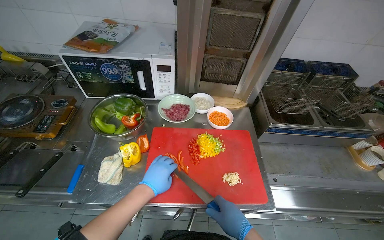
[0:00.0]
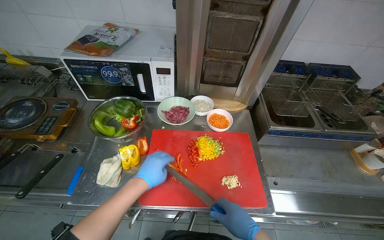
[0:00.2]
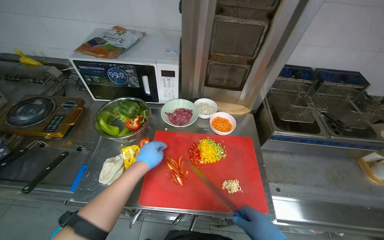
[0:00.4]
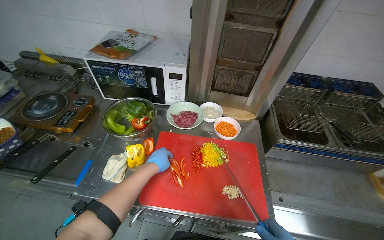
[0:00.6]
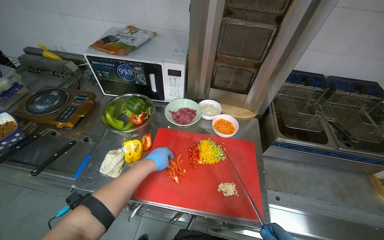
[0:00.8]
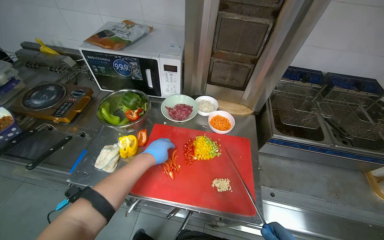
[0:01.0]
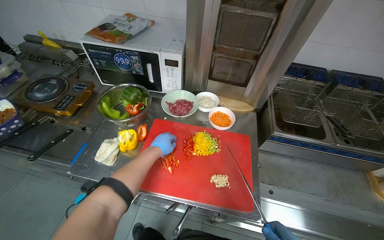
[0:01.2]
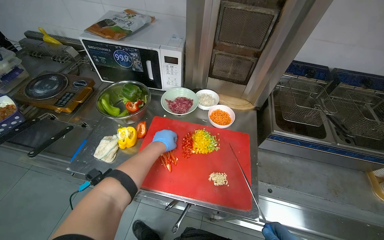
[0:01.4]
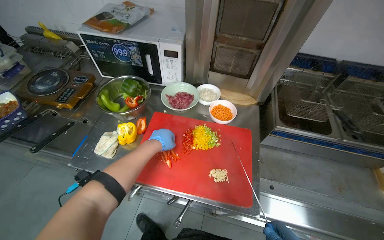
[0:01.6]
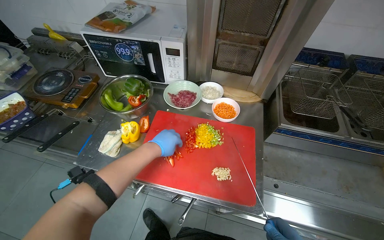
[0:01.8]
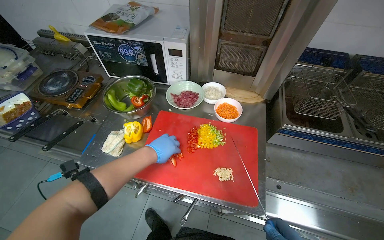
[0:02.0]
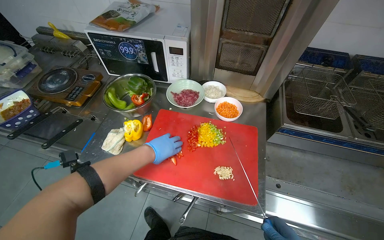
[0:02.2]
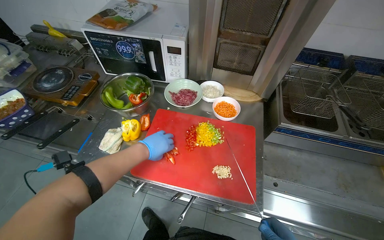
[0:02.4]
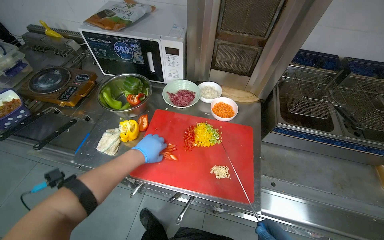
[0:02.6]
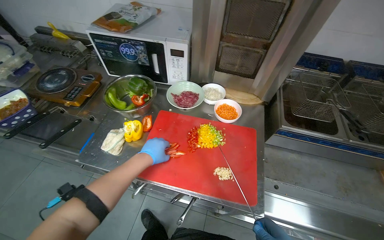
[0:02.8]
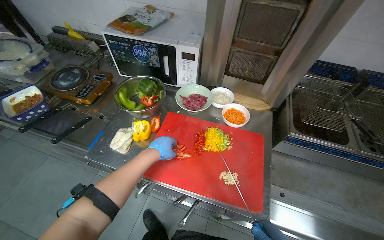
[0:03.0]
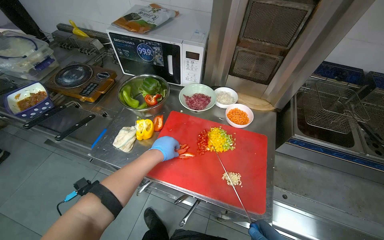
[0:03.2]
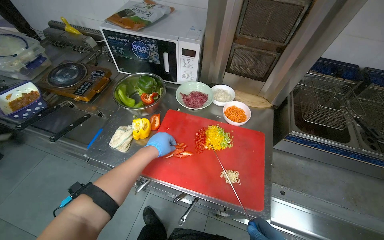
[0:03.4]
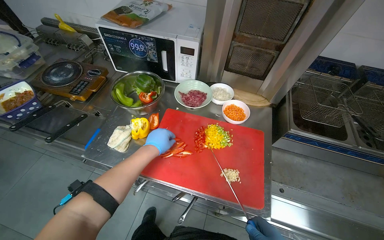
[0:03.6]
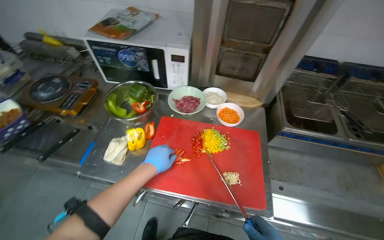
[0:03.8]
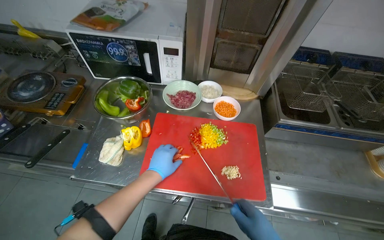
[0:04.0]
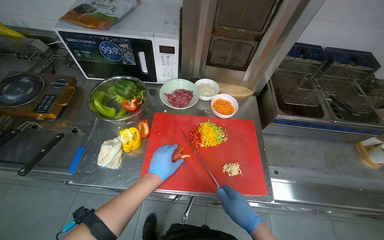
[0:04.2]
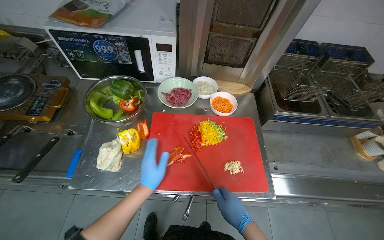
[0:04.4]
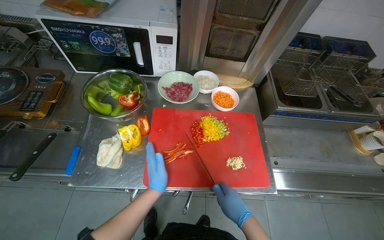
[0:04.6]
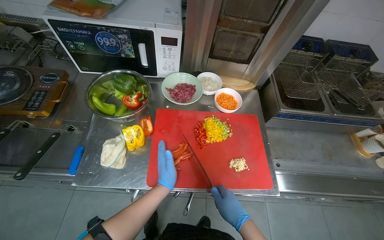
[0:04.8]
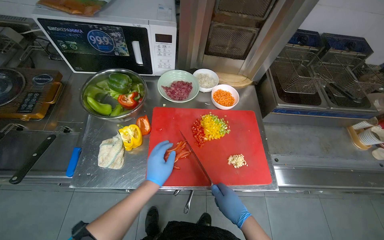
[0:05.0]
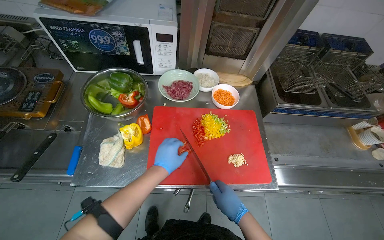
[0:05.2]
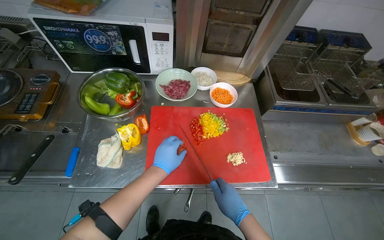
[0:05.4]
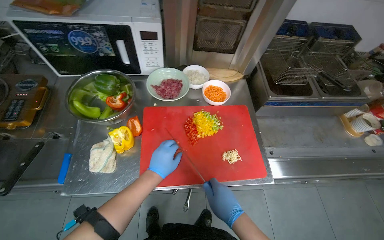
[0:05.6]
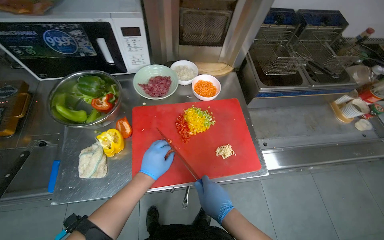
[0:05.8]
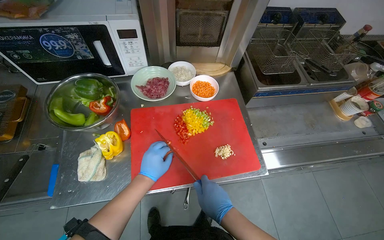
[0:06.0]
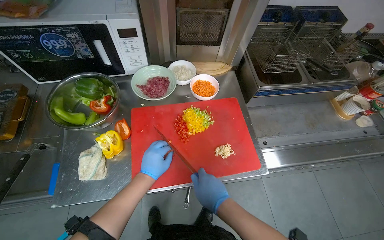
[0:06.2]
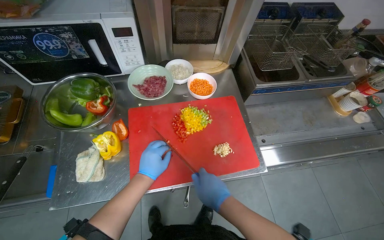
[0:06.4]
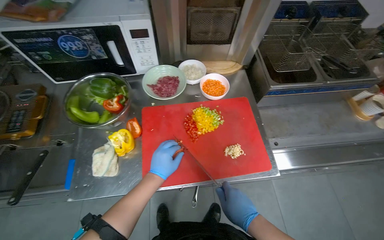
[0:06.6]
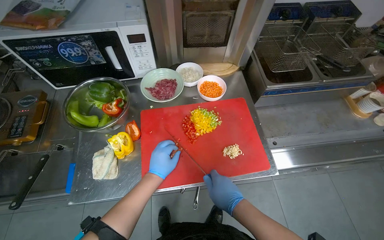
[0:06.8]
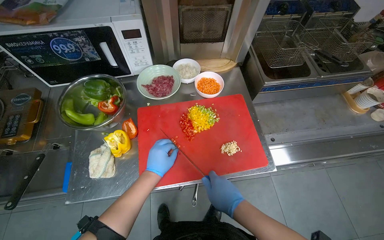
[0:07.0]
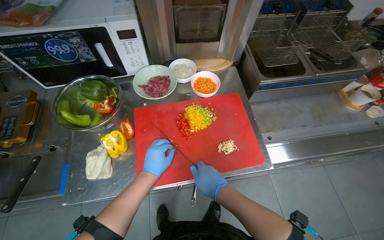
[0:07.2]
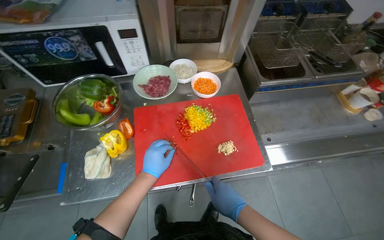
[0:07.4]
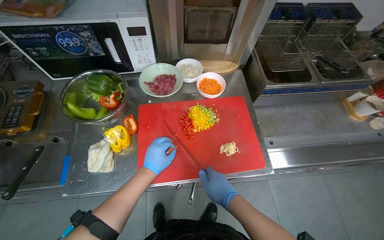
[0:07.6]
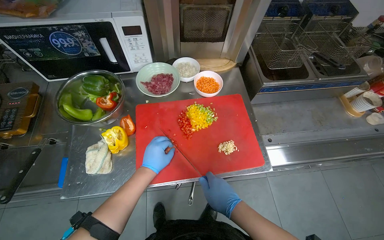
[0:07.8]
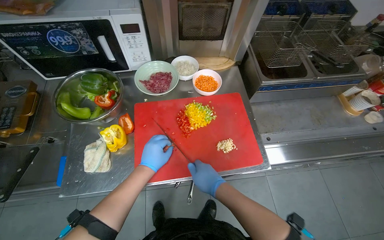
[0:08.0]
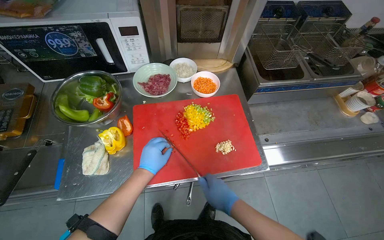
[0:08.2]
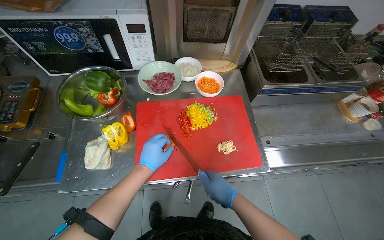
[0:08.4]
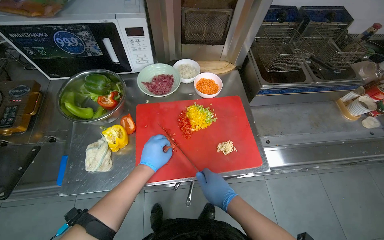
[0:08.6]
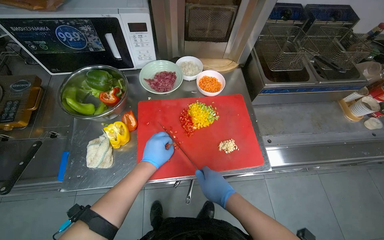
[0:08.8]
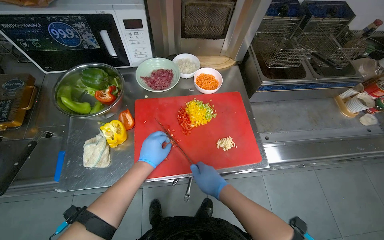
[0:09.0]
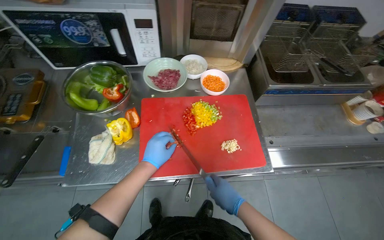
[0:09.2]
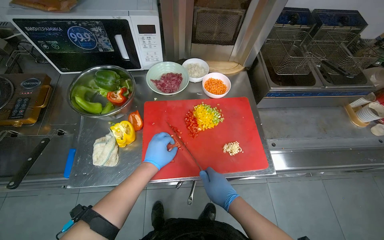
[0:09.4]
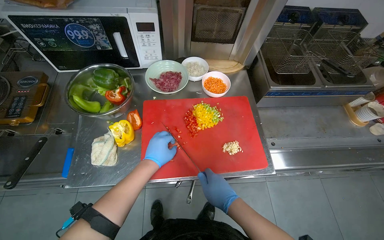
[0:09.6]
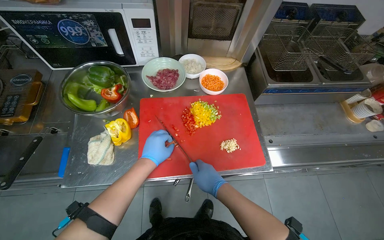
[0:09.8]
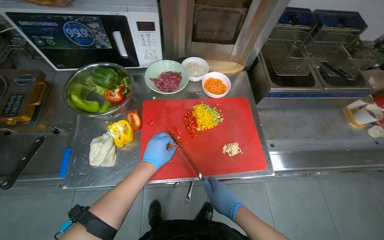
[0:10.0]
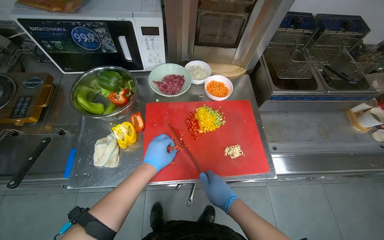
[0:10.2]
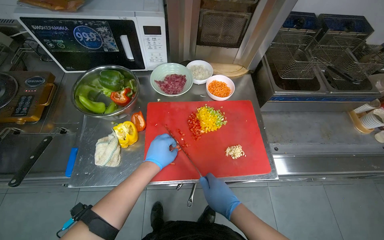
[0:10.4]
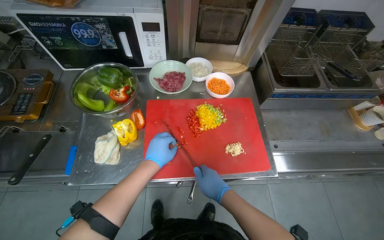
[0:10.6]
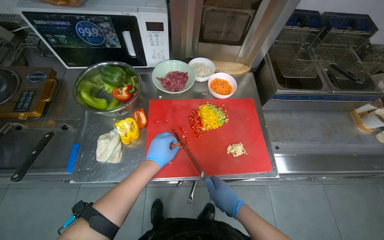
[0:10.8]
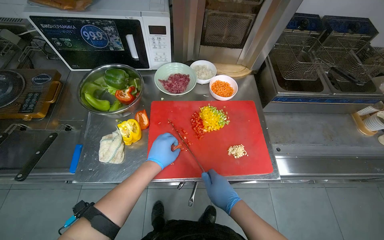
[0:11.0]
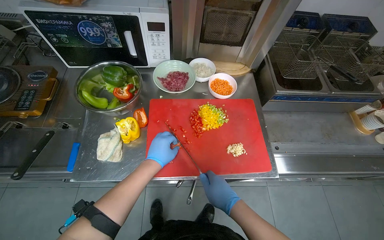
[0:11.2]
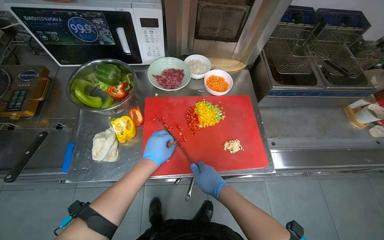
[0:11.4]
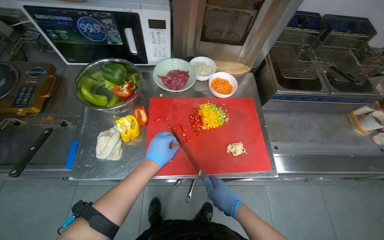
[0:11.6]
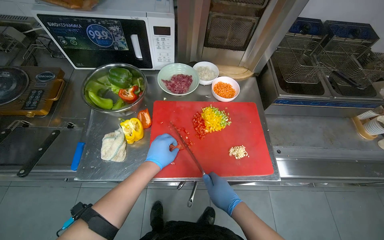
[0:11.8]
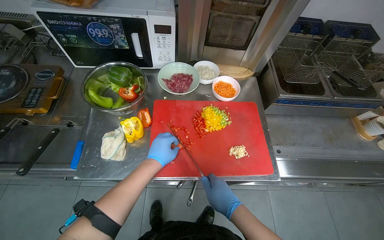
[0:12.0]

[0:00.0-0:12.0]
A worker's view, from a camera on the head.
Job: preparing food.
The whole recording: Slicing peppers on cutting board. The worker slices various colored peppers on a red cutting board.
0:03.0 to 0:04.4: The wearer looks about 15 degrees further to the right.
0:04.4 to 0:06.0: The hands stay close to where they were, moving slightly.
0:06.0 to 0:12.0: The hands stay close to where they were, moving slightly.

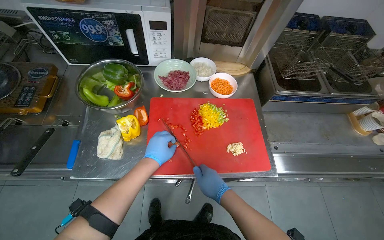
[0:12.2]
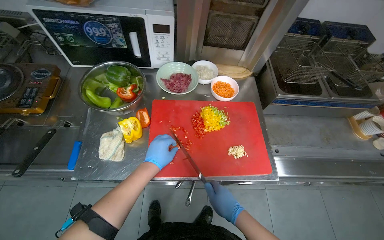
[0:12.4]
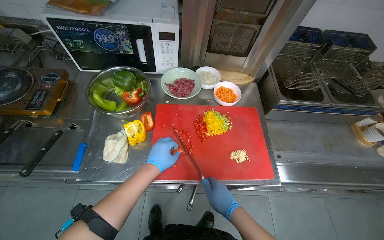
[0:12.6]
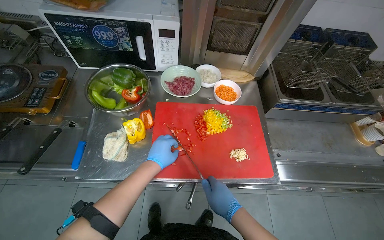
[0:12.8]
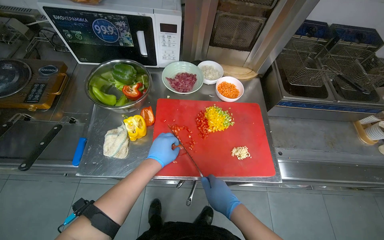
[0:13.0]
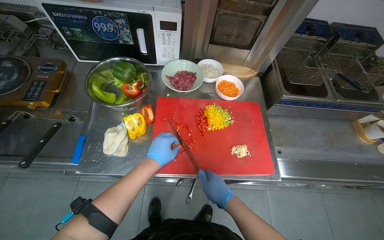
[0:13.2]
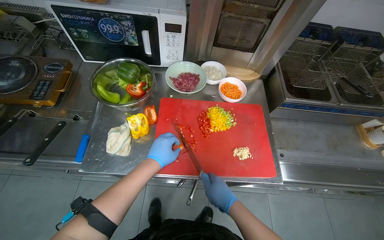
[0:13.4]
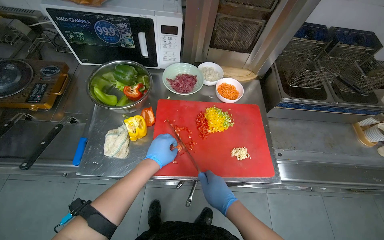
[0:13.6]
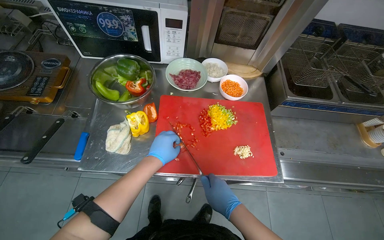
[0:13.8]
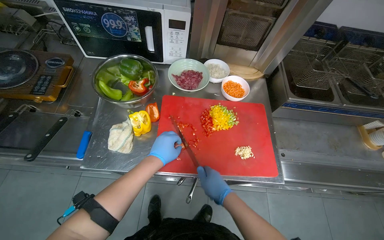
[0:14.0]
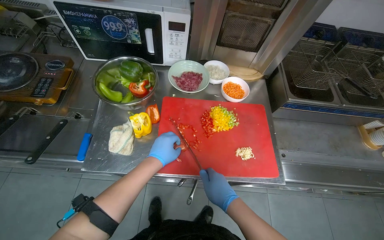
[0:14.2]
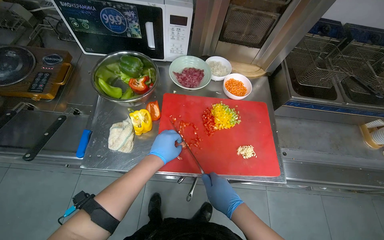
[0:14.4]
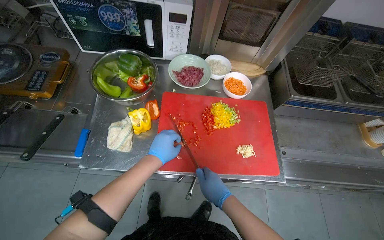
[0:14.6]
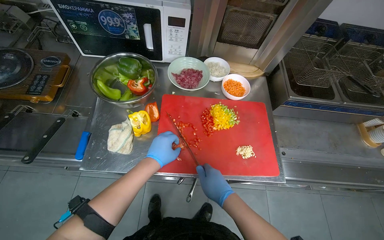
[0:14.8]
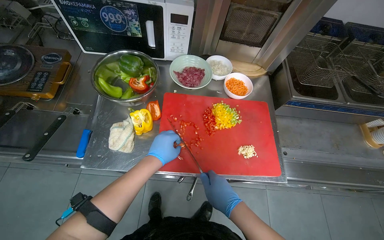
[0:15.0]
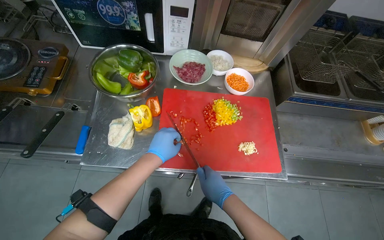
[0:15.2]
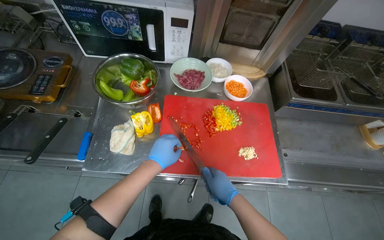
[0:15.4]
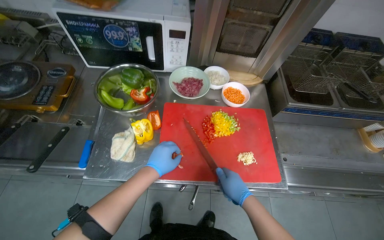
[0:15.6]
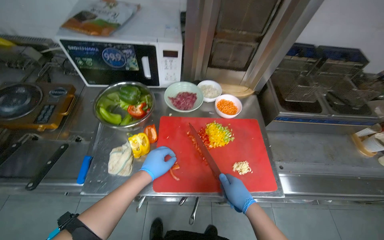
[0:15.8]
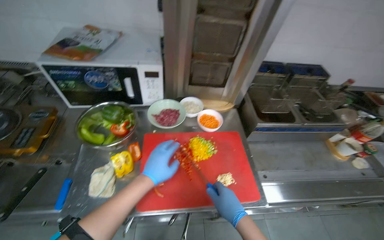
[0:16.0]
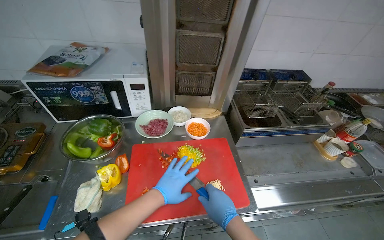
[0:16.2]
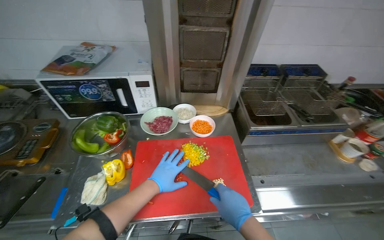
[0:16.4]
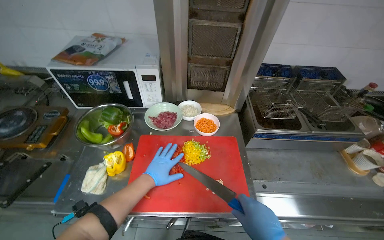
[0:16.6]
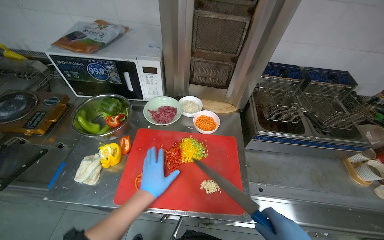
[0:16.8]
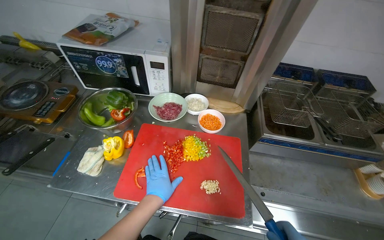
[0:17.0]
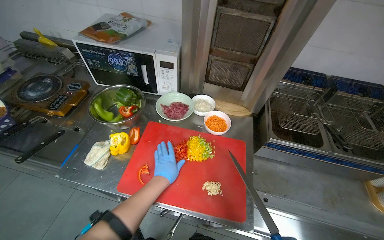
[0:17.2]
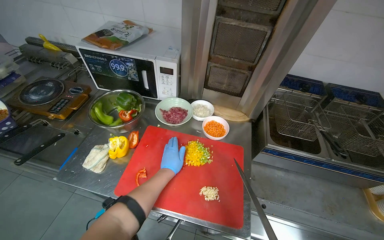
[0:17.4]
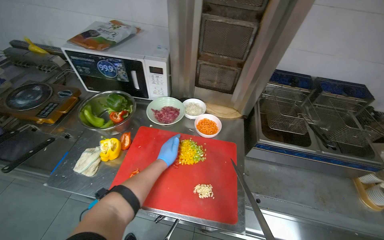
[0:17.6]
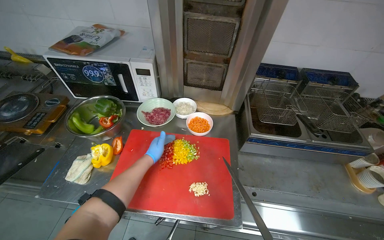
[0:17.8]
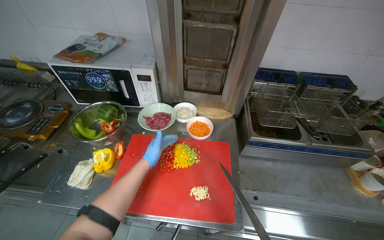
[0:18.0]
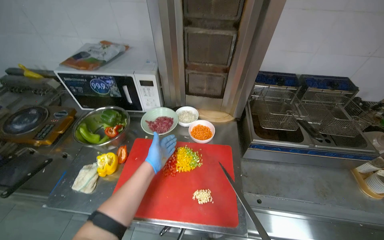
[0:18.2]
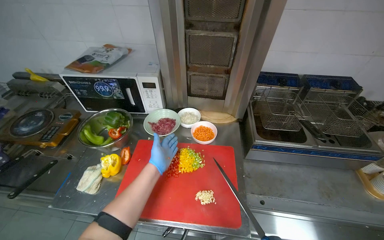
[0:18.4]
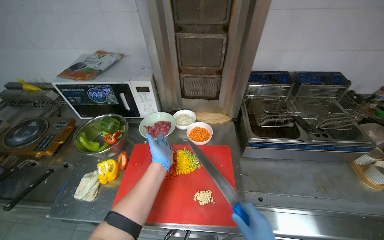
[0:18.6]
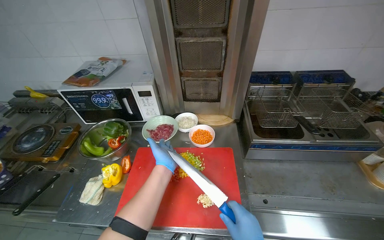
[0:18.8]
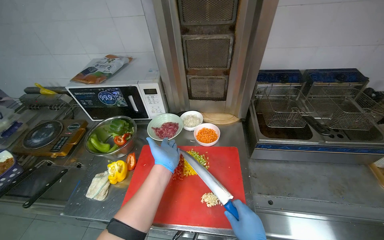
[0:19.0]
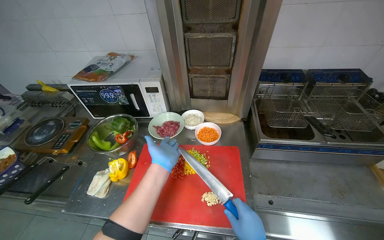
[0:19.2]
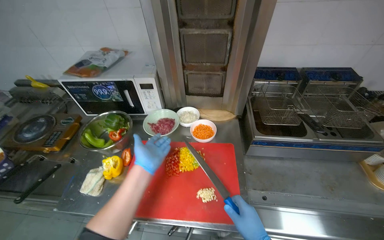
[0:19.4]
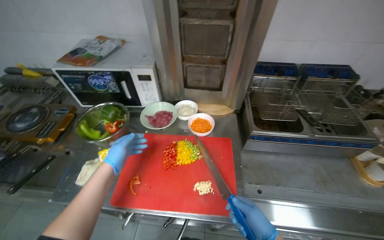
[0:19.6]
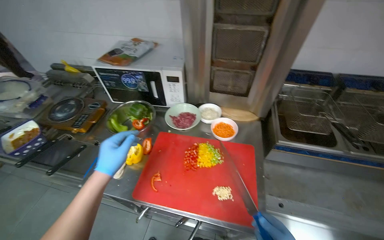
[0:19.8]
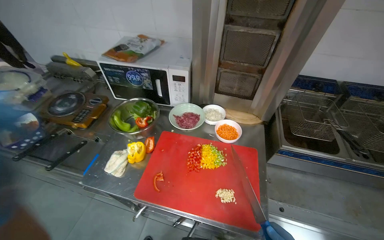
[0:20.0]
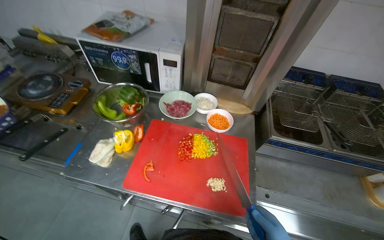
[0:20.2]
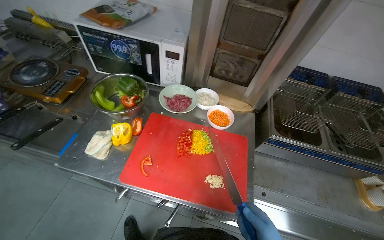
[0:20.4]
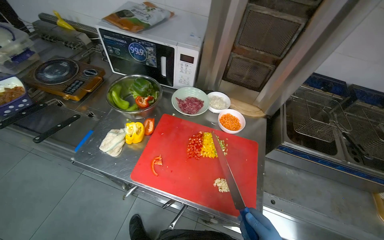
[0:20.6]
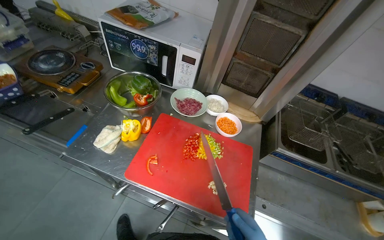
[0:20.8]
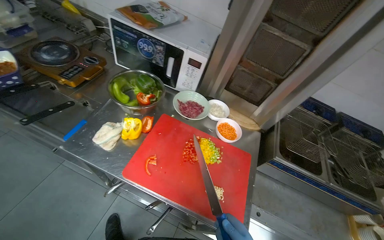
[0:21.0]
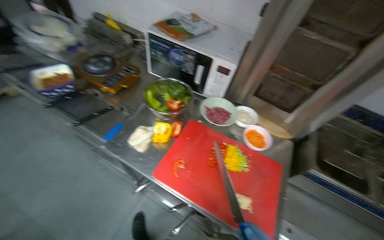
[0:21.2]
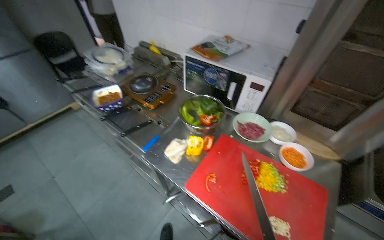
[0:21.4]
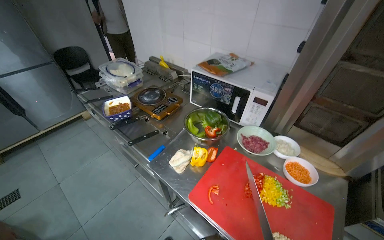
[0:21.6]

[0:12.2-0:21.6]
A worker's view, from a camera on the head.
Job: preparing food.
The whole recording: Slicing peppers on cutting board. The worker slices various colored peppers on a red cutting board.
0:12.2 to 0:15.4: The hands work in one place, with small movements.
0:17.0 to 0:18.4: The left hand is displaced up the picture by approximately 15 cm.
0:20.0 to 0:21.6: The wearer's head swings about 25 degrees to the left.
